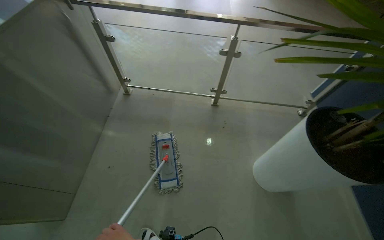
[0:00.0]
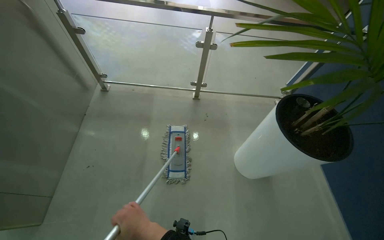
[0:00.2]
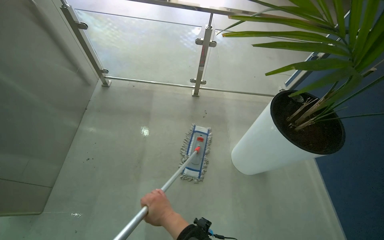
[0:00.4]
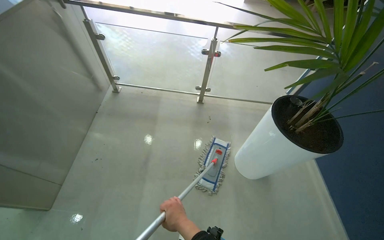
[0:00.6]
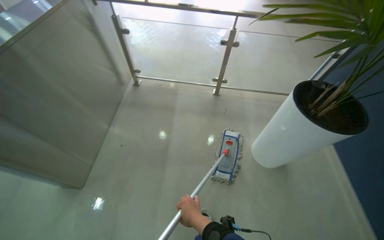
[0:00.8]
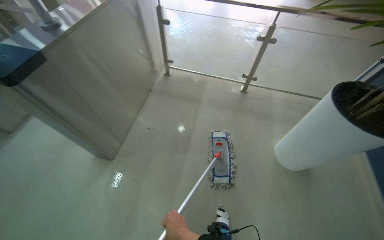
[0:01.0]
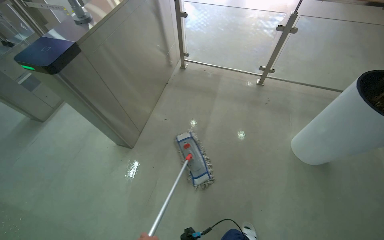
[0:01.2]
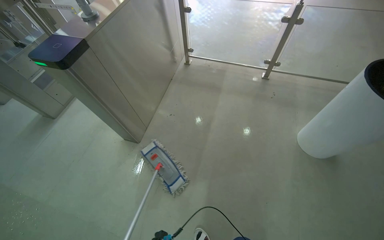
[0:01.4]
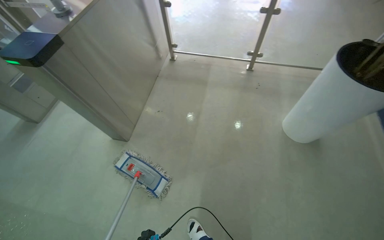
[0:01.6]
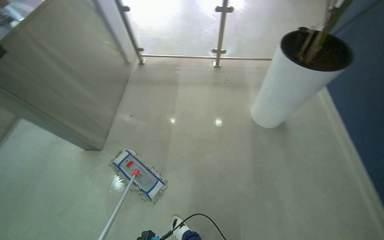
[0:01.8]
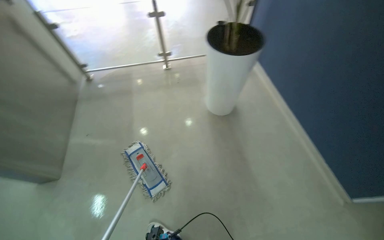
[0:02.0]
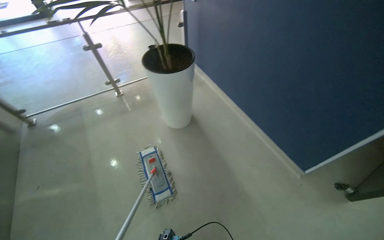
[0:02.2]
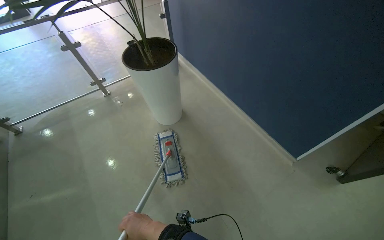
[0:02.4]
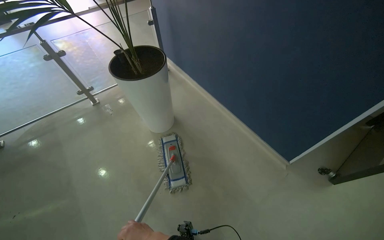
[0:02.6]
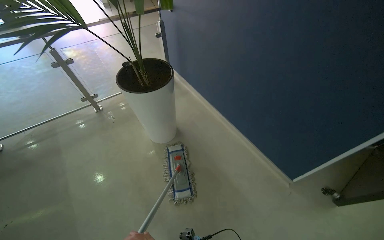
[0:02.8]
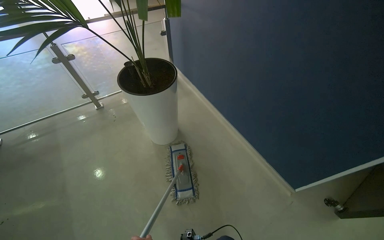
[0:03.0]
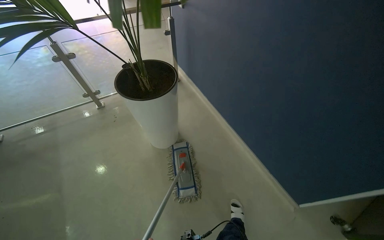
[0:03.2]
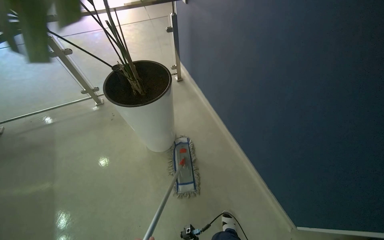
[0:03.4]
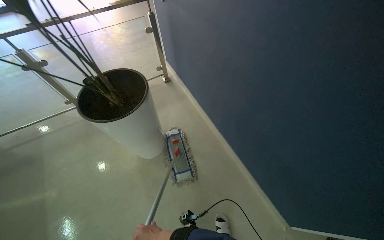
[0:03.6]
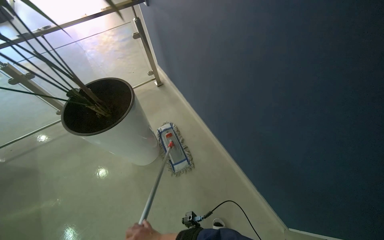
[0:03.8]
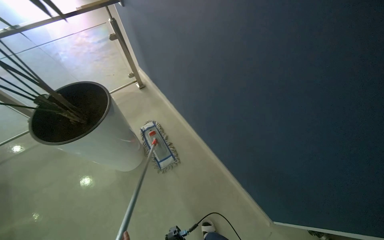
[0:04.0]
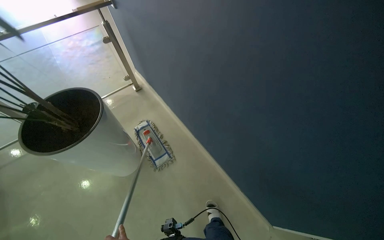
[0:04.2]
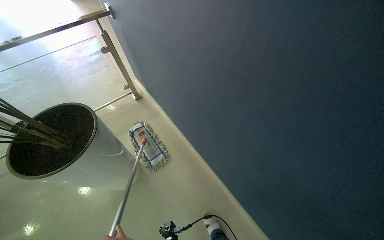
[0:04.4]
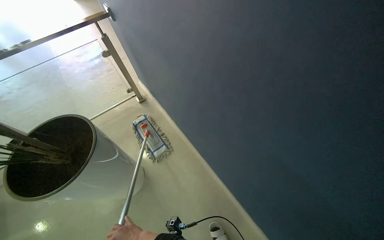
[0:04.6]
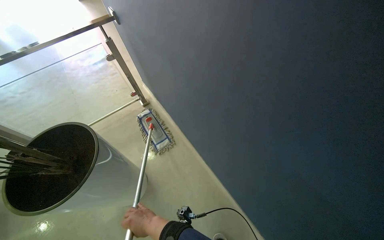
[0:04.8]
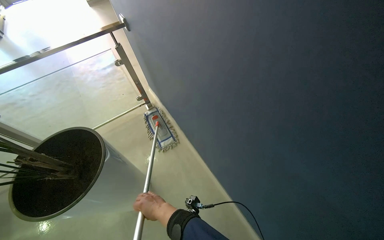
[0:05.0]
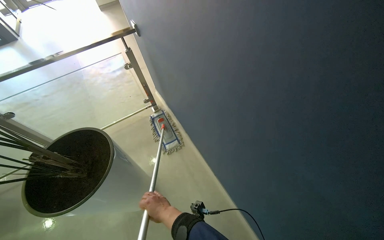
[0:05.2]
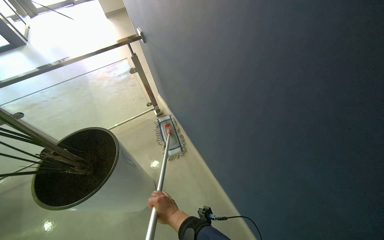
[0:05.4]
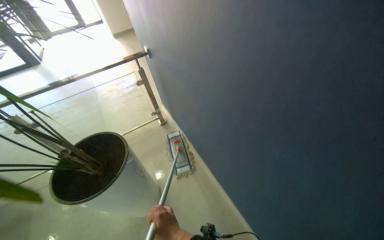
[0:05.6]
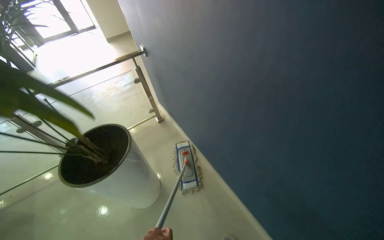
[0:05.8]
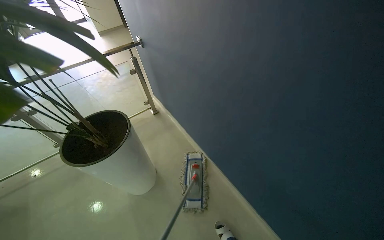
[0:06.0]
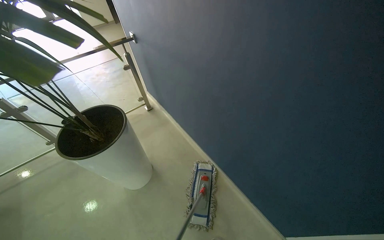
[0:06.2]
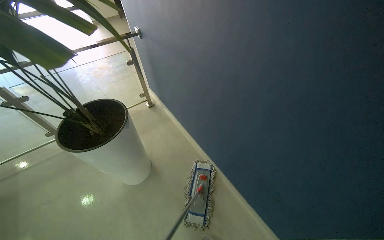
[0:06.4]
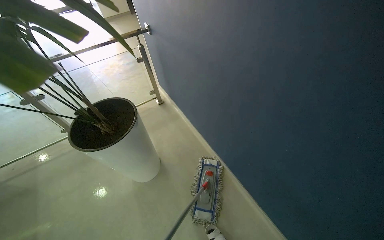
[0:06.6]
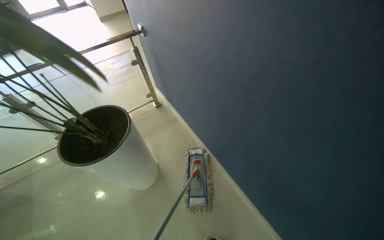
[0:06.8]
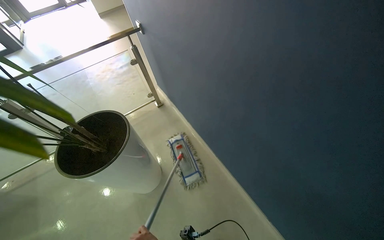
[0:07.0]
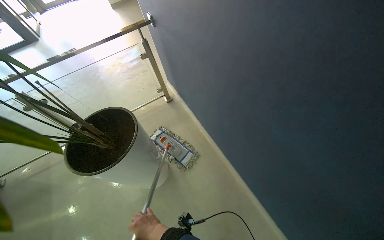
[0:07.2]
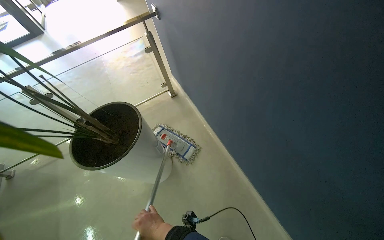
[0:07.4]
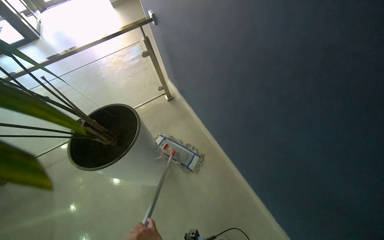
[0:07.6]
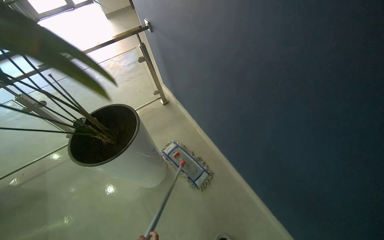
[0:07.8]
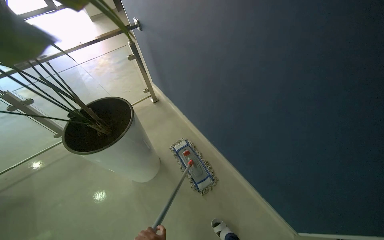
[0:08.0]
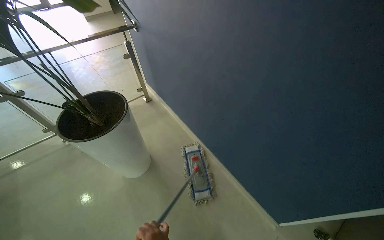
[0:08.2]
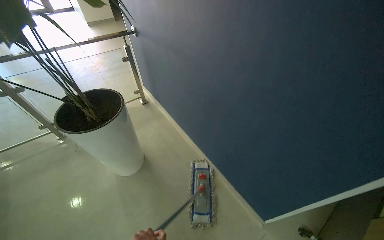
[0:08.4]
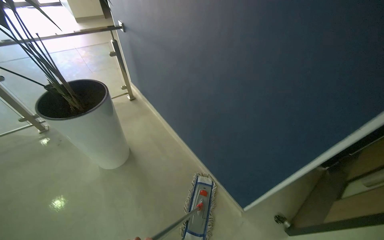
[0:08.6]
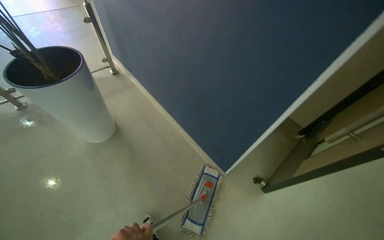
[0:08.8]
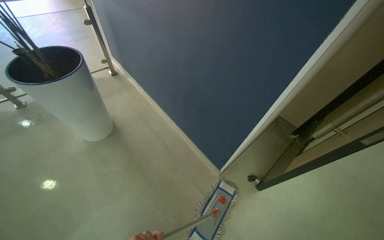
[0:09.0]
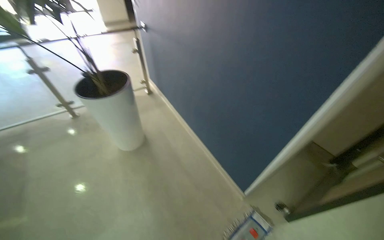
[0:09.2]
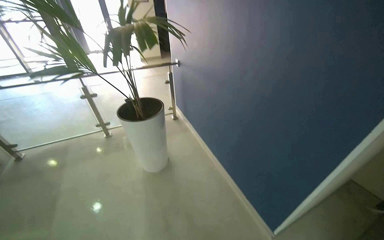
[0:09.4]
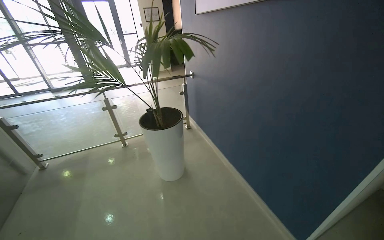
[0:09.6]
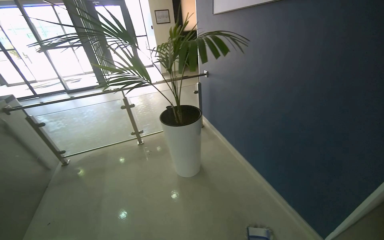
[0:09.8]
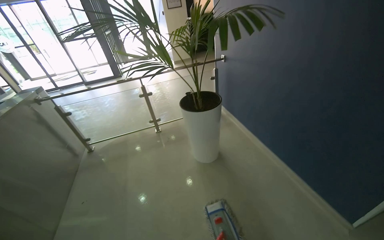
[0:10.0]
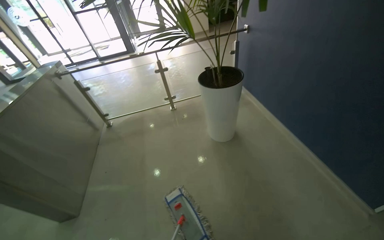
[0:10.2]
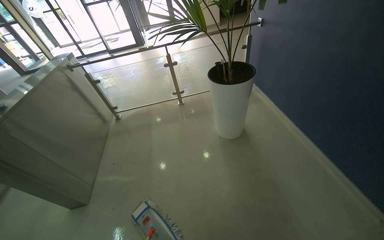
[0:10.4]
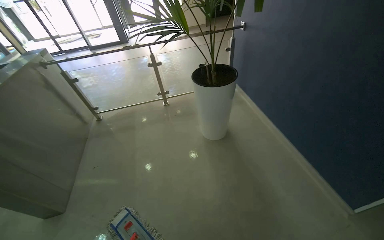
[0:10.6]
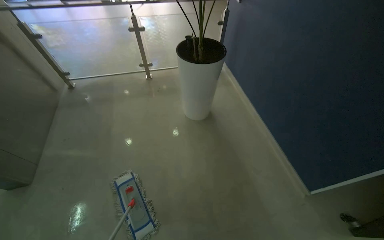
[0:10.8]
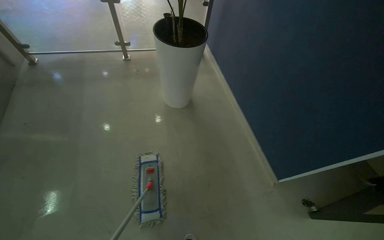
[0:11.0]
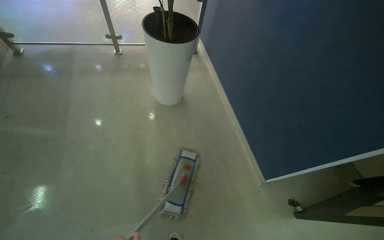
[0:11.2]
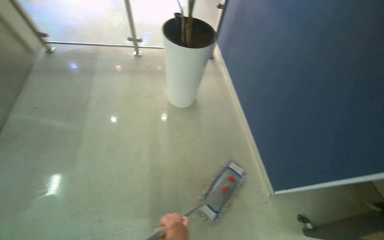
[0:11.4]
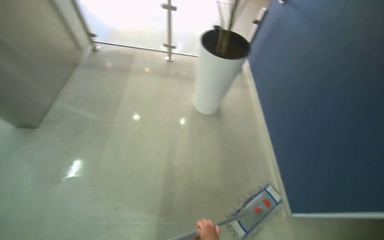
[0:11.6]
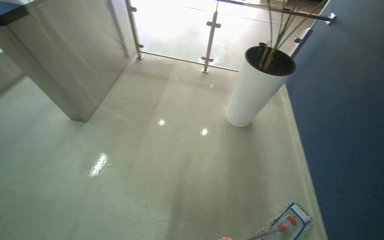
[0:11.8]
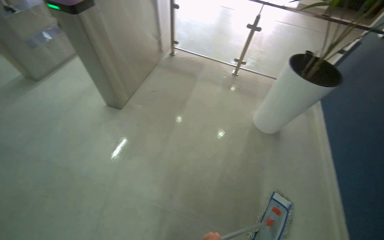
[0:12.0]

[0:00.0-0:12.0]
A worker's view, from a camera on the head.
Job: sweeping floor.
The whole recording: Performing general floor cleaning tasks. The worker detaches the mop, sweeps the floor, moves a luggage cart, and rinses a mop pad.
0:00.0 to 0:01.6: The camera is carried some 50 cm.
0:01.6 to 0:03.0: The camera travels roughly 50 cm. The head turns to the right by roughly 45 degrees.
0:03.0 to 0:04.4: The camera travels about 50 cm.
0:07.6 to 0:09.0: The wearer moves roughly 60 cm. The camera is aimed some 20 degrees further to the right.
0:09.0 to 0:10.4: The camera is carried some 60 cm. The head rotates some 35 degrees to the left.
0:10.4 to 0:12.0: Everything in view rotates about 35 degrees clockwise.

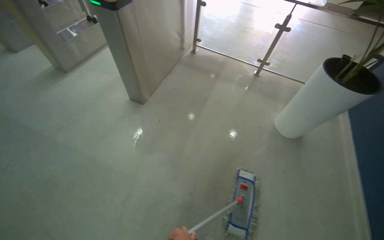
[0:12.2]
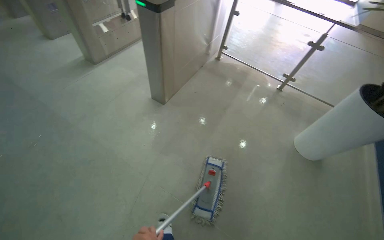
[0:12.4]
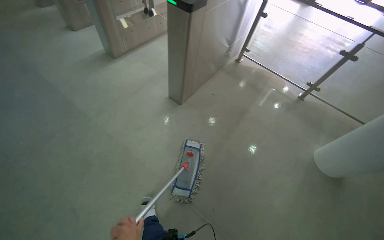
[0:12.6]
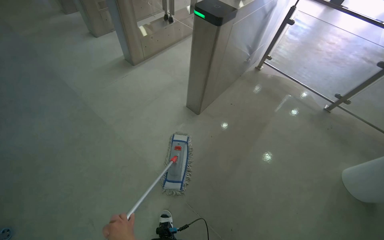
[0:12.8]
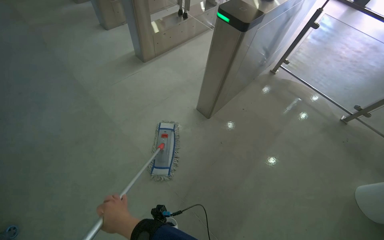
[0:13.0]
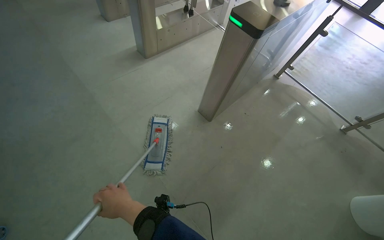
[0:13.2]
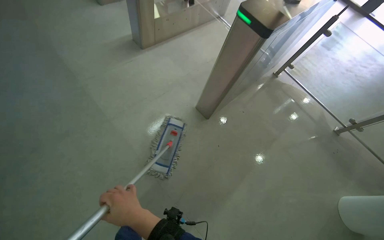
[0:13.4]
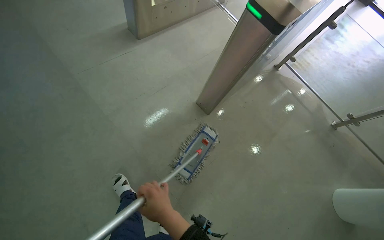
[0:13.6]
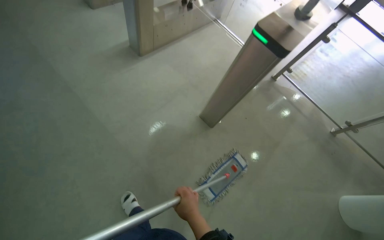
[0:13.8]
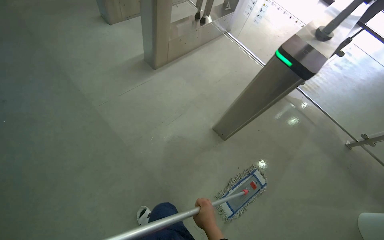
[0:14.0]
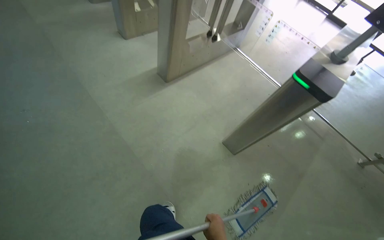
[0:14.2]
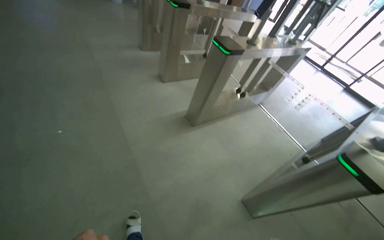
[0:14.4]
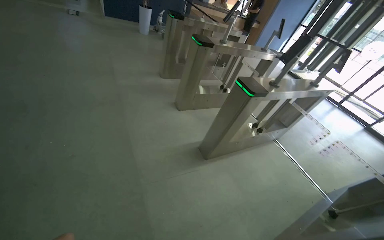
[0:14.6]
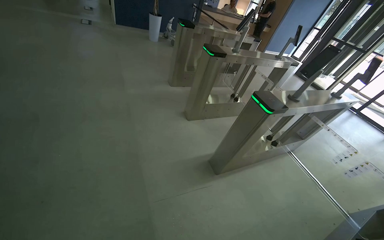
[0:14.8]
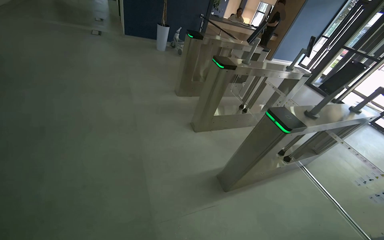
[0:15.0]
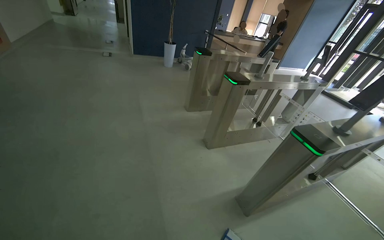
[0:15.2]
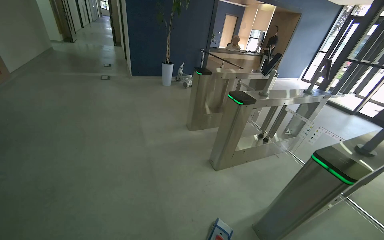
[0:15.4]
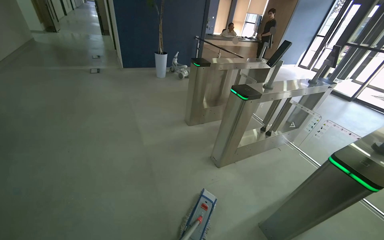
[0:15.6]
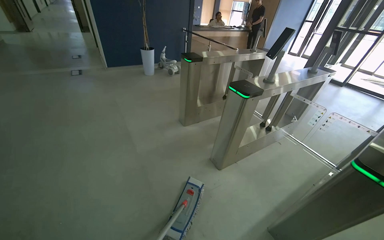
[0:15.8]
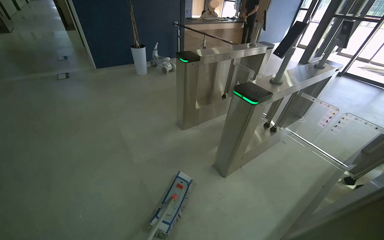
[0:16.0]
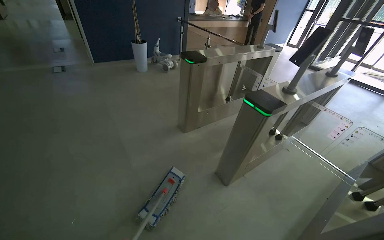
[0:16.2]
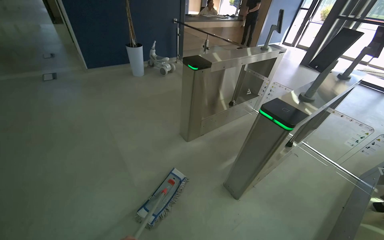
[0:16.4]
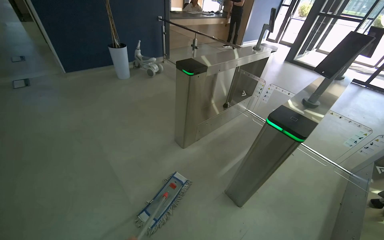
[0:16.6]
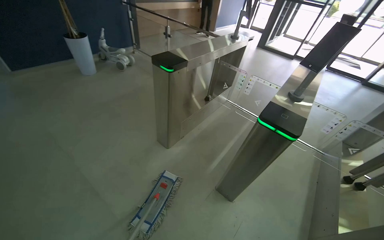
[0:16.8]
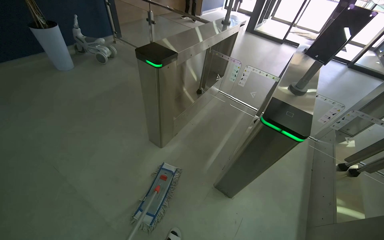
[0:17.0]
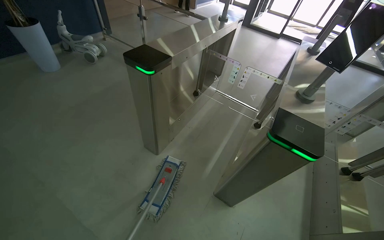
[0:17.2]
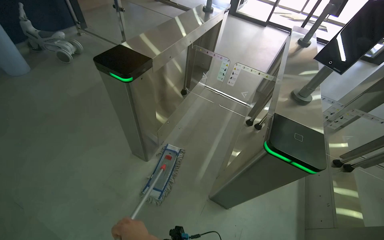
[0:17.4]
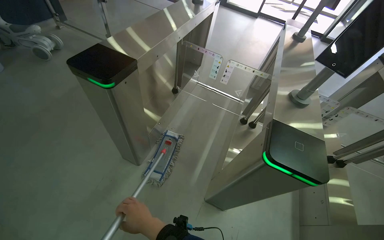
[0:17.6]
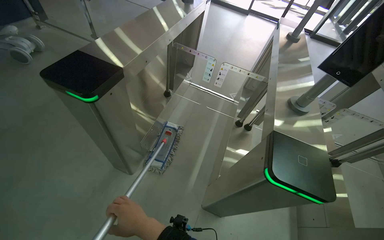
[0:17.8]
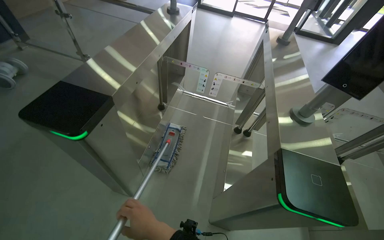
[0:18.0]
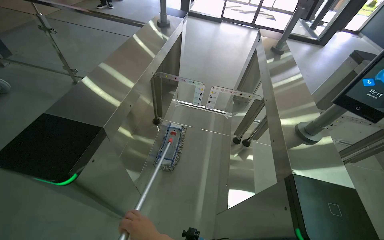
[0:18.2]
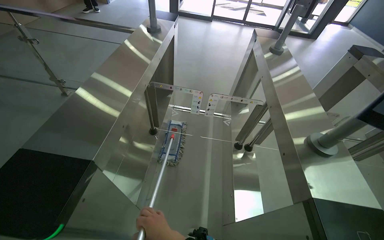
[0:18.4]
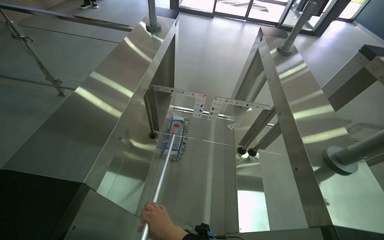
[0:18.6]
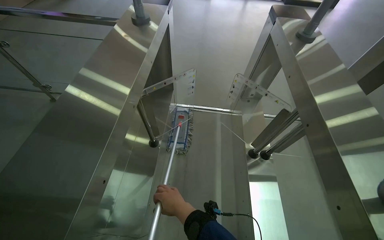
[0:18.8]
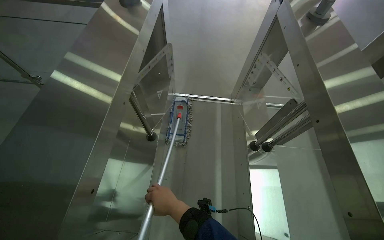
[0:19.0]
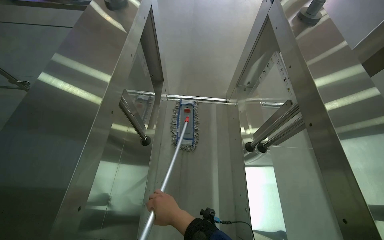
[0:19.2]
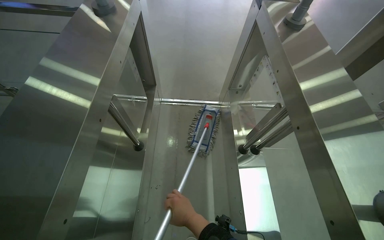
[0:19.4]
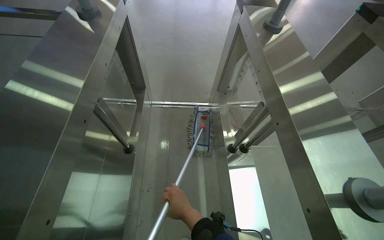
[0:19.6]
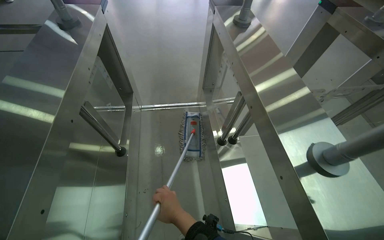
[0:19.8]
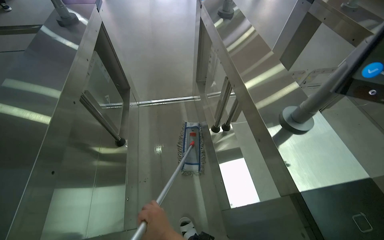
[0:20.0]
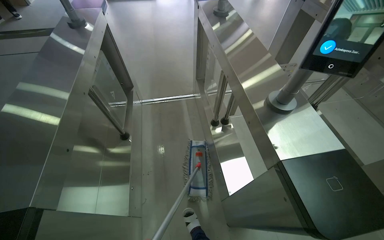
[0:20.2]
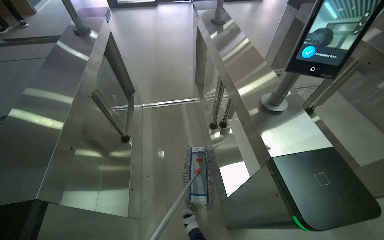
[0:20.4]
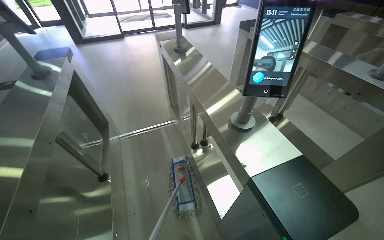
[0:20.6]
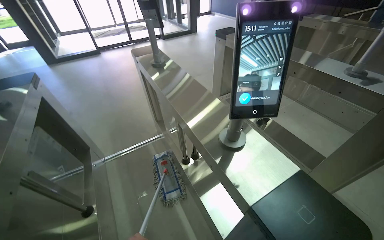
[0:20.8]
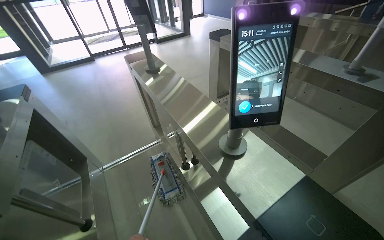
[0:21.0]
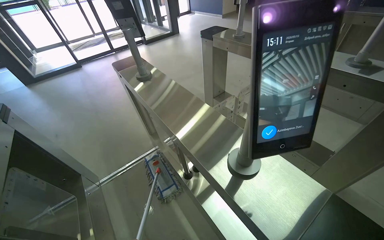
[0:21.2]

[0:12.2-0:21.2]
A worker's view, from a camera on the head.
Job: sweeping floor.
The whole recording: Performing general floor cleaning tasks. The worker detaches the mop, sweeps the floor, moves a luggage cart, and rinses a mop pad.
0:12.2 to 0:13.8: The wearer moves about 80 cm.
0:13.8 to 0:15.2: The camera is carried about 90 cm. The wearer's head swings about 25 degrees to the left. The view tilts approximately 35 degrees upward.
0:15.2 to 0:16.6: The head travels about 1 m. The wearer looks about 20 degrees further to the right.
0:16.6 to 0:18.2: The camera travels about 80 cm. The head rotates about 35 degrees to the right. The view tilts approximately 15 degrees downward.
0:19.8 to 0:21.2: The head turns to the right by about 30 degrees. The camera pitches upward, by roughly 15 degrees.
